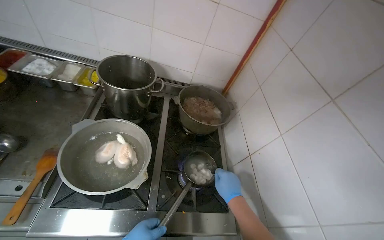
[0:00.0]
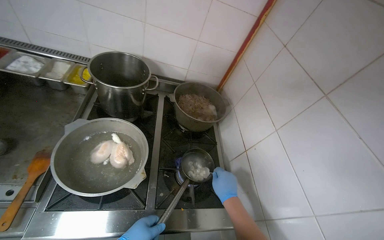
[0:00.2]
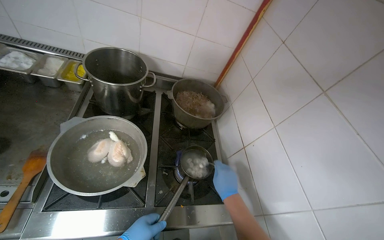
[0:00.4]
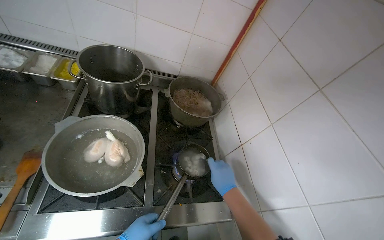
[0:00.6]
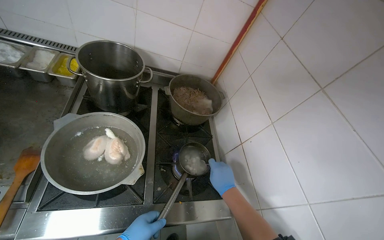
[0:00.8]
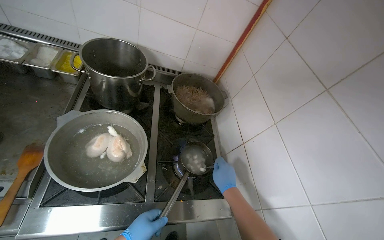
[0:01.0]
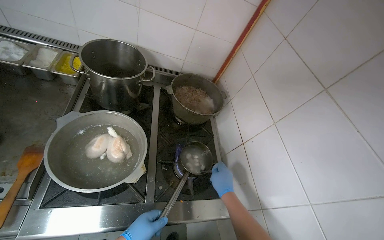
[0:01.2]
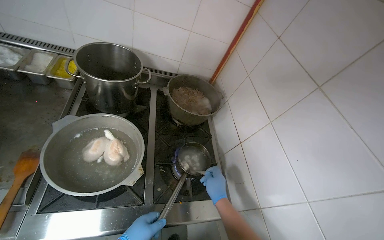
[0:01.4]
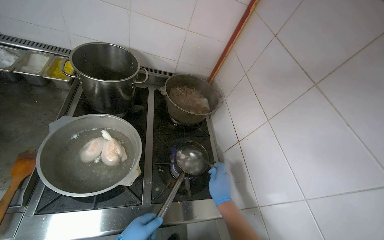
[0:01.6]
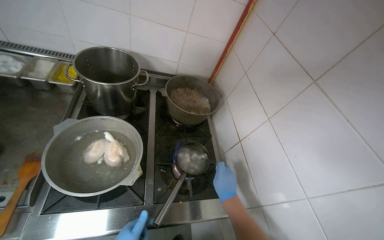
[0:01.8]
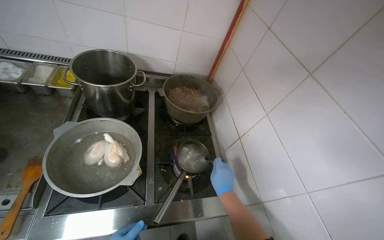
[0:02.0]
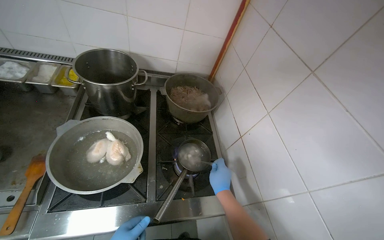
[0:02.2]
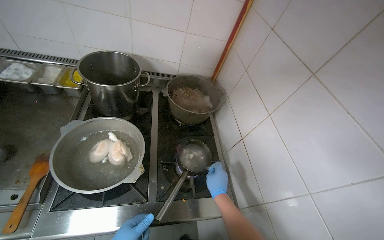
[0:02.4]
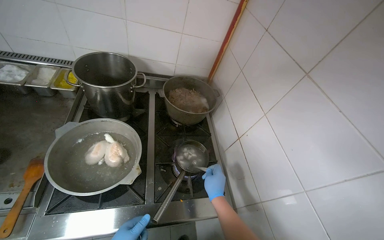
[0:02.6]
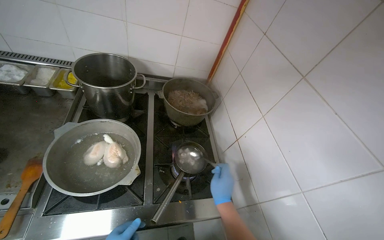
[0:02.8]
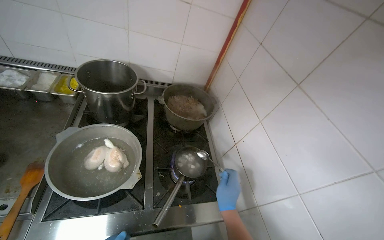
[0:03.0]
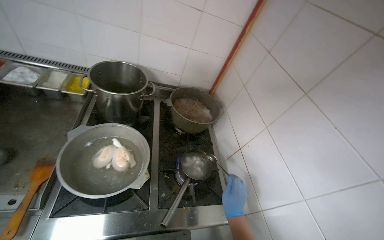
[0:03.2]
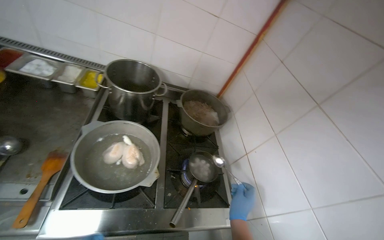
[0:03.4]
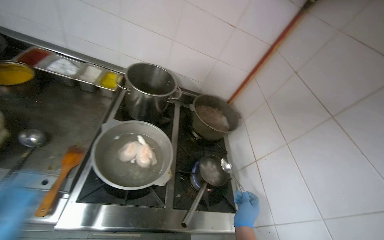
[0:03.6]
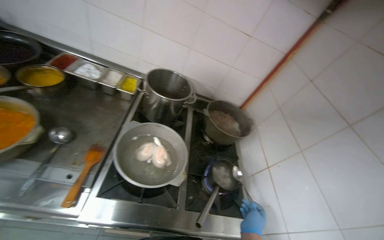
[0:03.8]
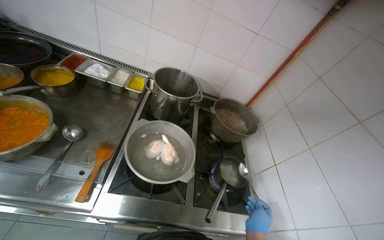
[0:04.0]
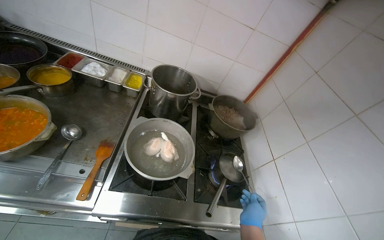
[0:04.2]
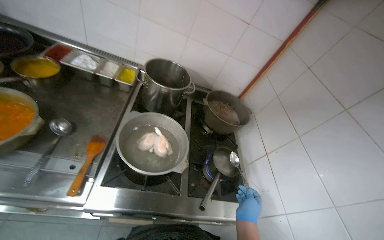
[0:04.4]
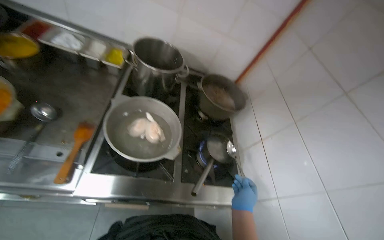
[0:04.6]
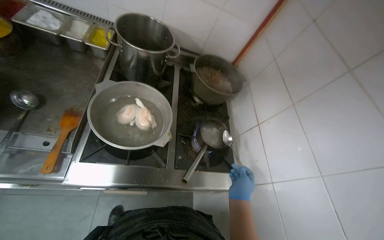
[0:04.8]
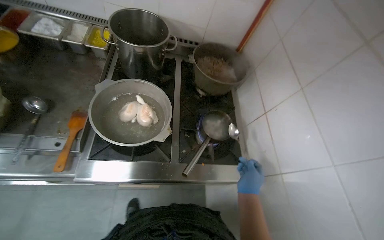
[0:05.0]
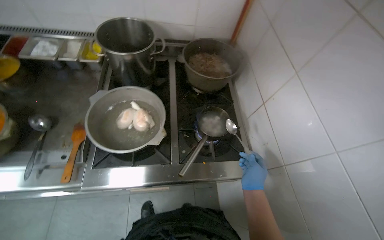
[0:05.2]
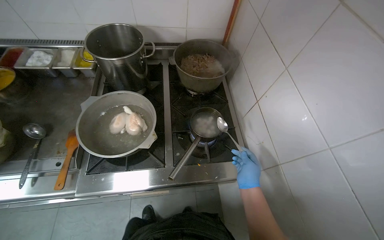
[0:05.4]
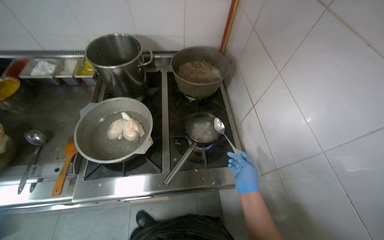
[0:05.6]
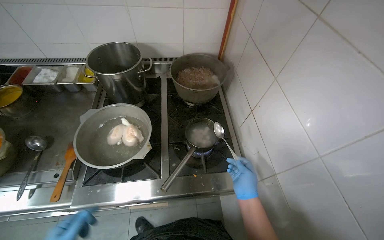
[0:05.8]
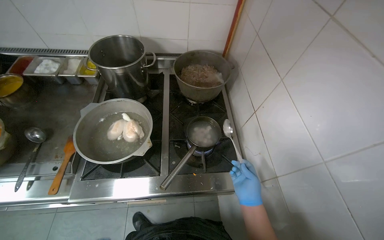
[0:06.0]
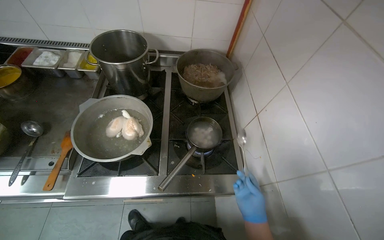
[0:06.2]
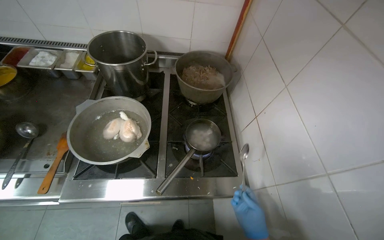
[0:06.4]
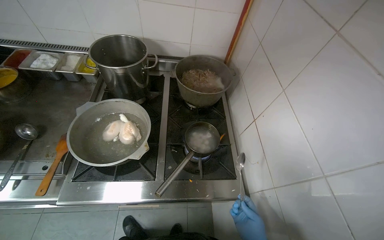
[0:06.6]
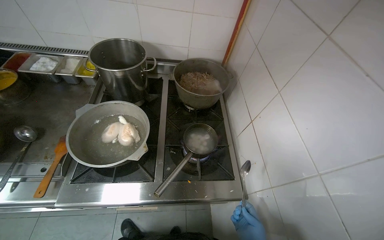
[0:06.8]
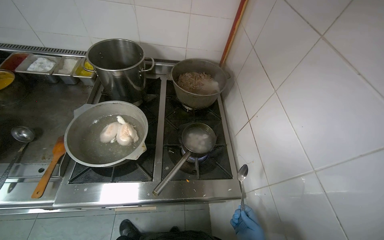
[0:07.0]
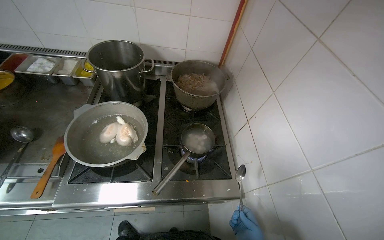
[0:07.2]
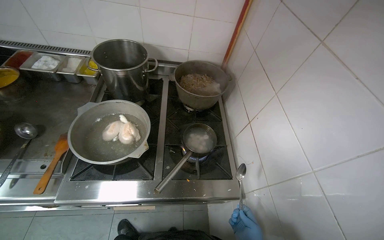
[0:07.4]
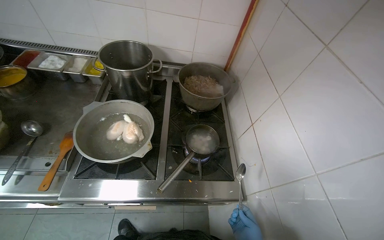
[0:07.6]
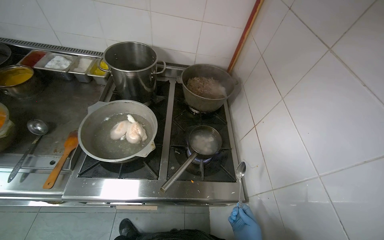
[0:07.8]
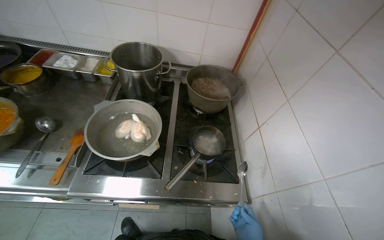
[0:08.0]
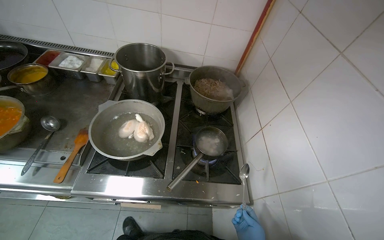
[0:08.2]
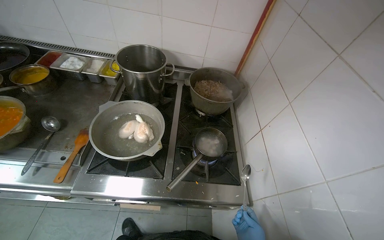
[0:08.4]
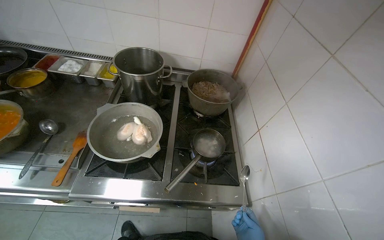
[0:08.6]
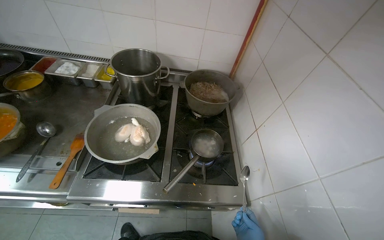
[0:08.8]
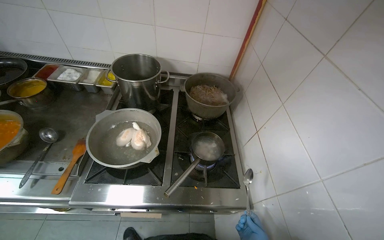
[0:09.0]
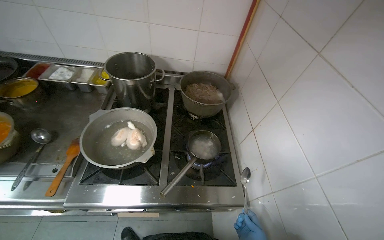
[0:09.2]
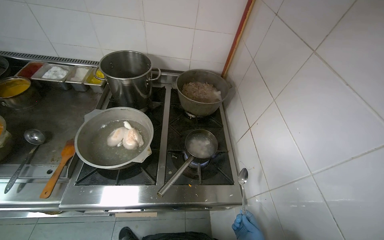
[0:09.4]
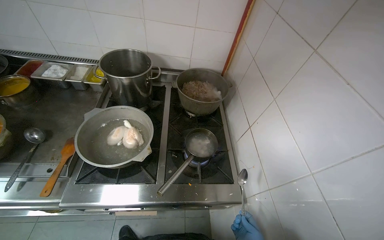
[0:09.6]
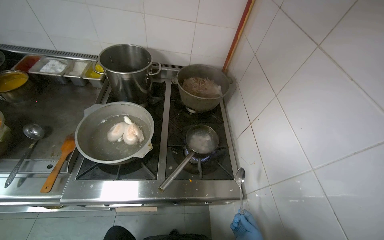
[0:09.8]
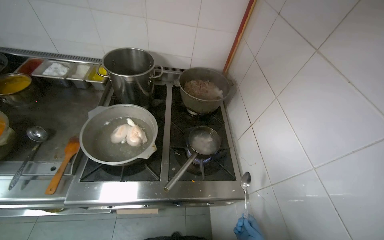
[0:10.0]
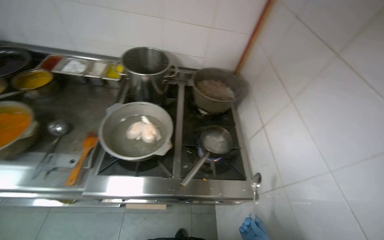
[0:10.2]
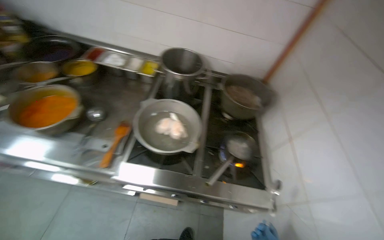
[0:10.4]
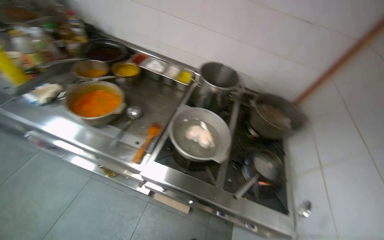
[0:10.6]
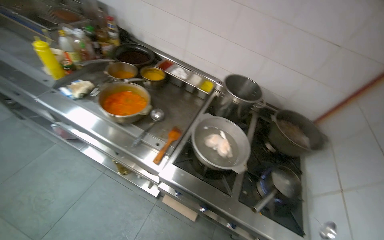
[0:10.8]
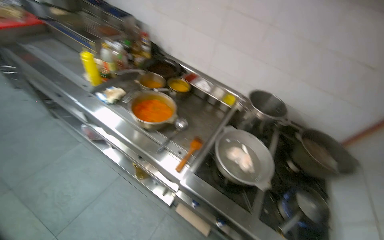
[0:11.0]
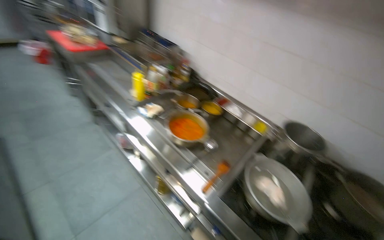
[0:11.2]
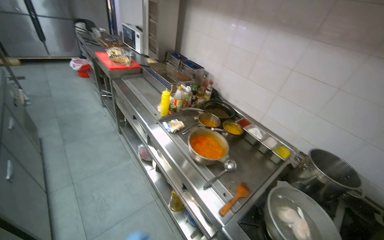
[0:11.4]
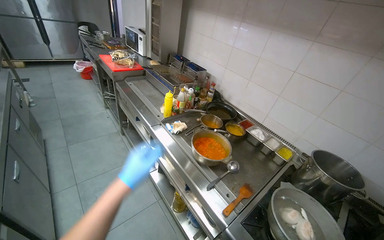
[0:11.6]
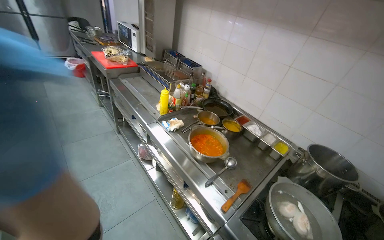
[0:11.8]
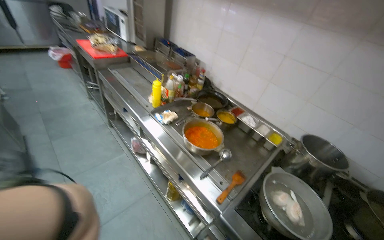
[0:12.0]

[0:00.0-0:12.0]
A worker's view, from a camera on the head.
Job: preparing food.
The whole recording: Stirring meal on gas stove. The worker stirs the meal boiling on the gas stove.
0:10.4 to 0:12.0: The wearer's head swings roughly 40 degrees to the left. The camera pitches upward, by roughly 20 degrees.

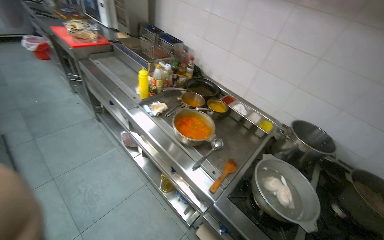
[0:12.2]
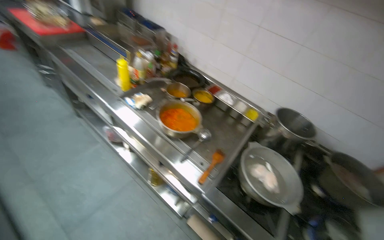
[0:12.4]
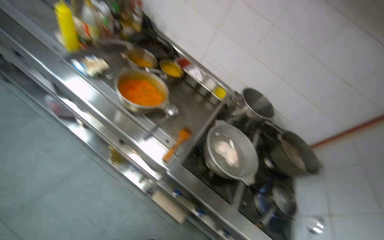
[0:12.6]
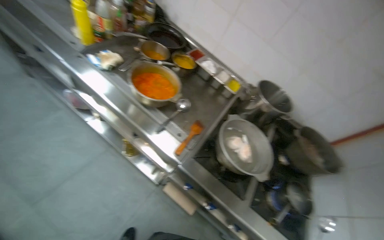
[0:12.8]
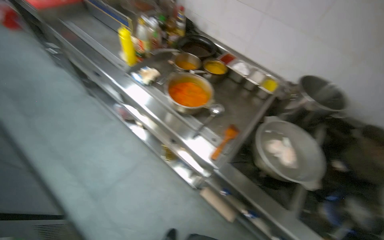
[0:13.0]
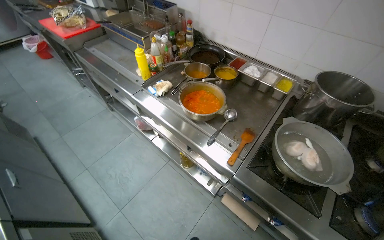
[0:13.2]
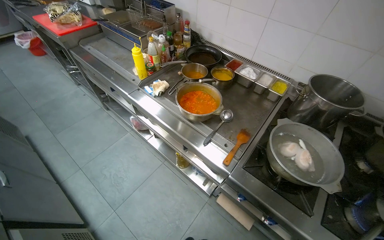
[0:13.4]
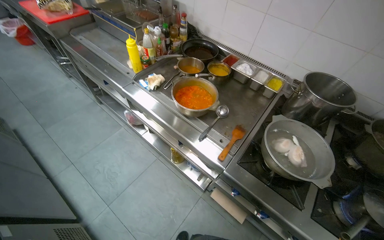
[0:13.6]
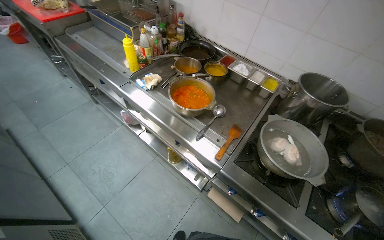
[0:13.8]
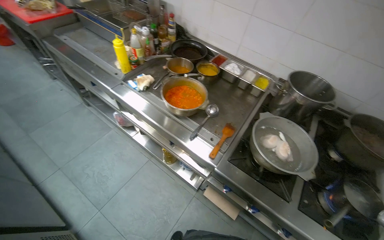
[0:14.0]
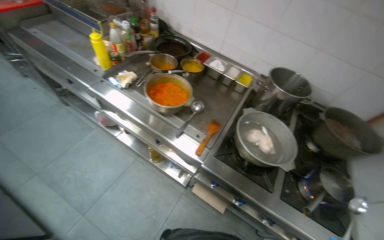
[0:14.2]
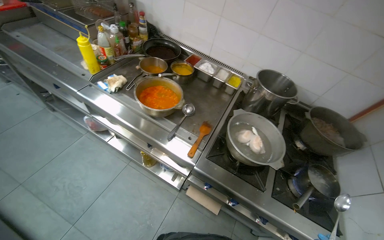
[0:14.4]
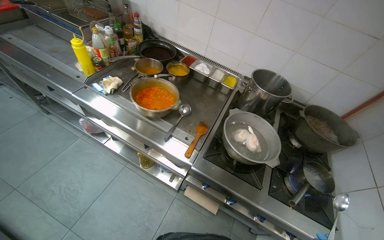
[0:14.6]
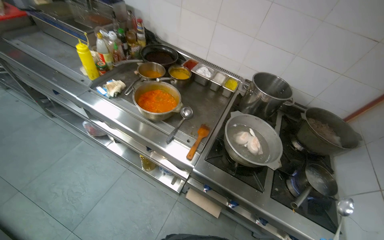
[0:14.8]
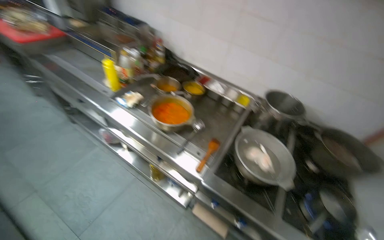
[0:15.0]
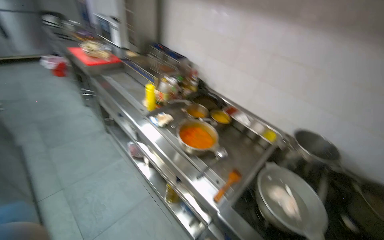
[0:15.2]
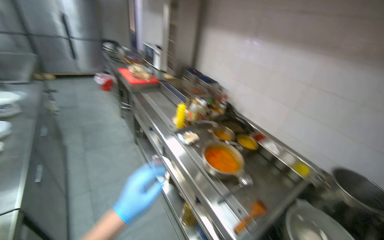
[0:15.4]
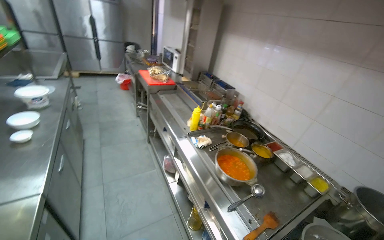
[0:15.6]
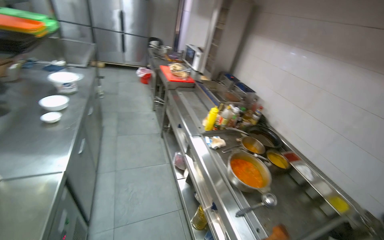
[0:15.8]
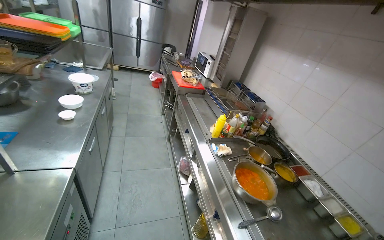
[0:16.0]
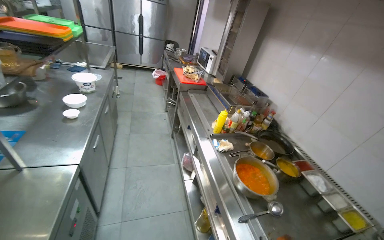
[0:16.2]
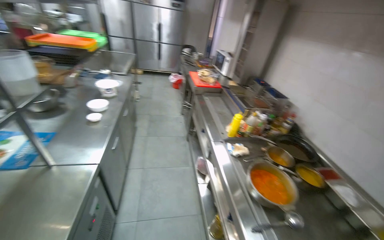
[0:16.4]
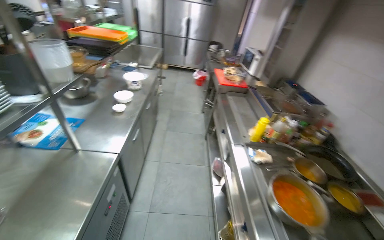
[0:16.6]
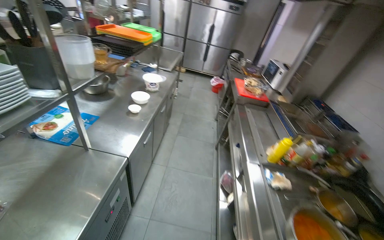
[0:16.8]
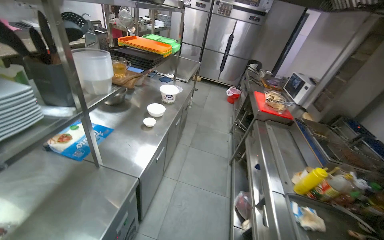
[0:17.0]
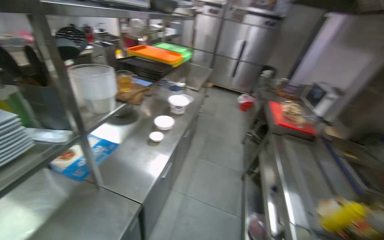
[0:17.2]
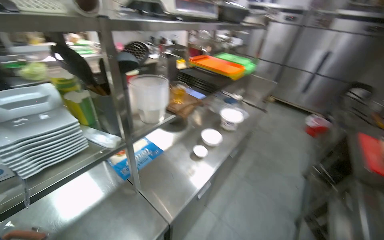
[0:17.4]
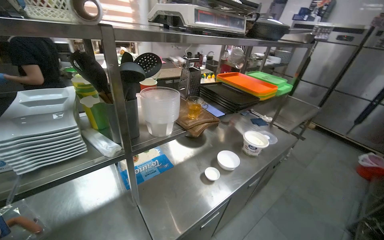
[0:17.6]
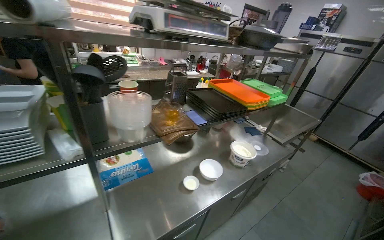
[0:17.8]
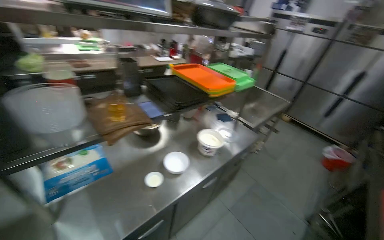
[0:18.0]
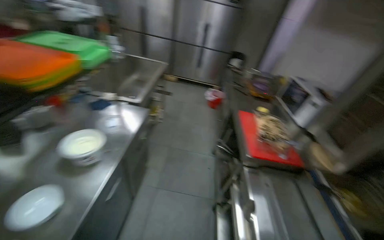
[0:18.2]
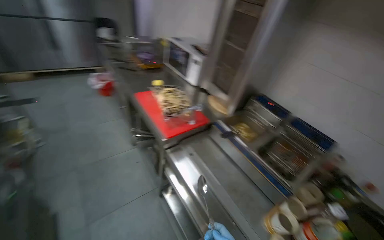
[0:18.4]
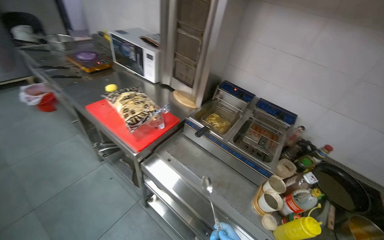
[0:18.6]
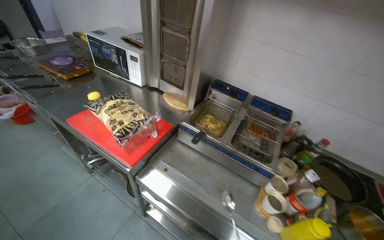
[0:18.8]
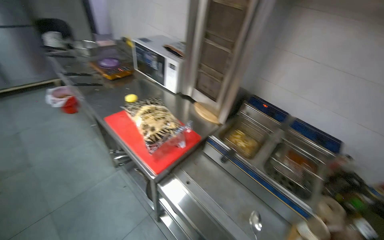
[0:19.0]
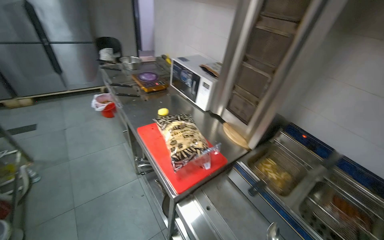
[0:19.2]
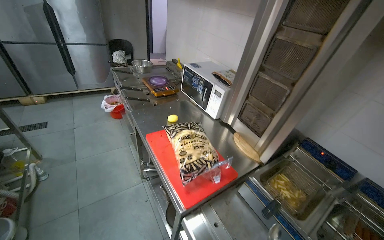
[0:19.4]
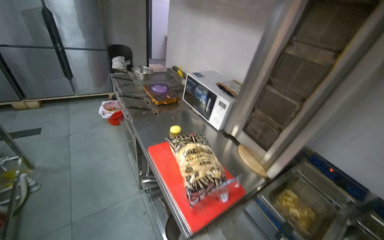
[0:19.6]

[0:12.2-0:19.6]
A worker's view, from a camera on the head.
Job: preparing food.
The whole recording: Stirring meal on gas stove. The worker stirs the meal boiling on the gas stove.
0:13.6 to 0:15.2: The wearer looks approximately 15 degrees further upward.
0:15.2 to 0:16.6: The head turns to the left by roughly 45 degrees.
0:16.6 to 0:18.2: The wearer moves approximately 1 m.
0:18.2 to 0:19.6: The camera is carried approximately 60 cm. The head rotates roughly 40 degrees to the right.
